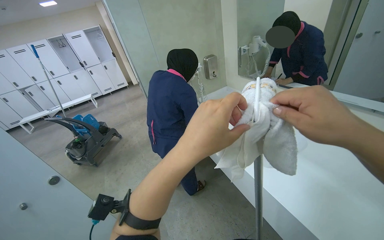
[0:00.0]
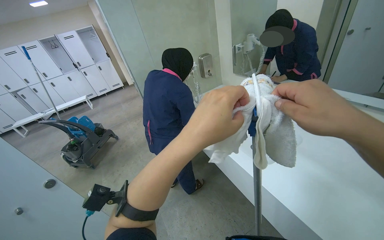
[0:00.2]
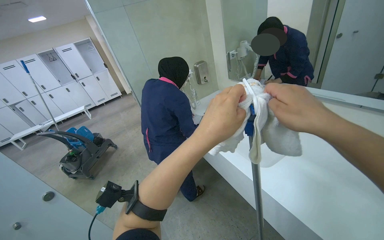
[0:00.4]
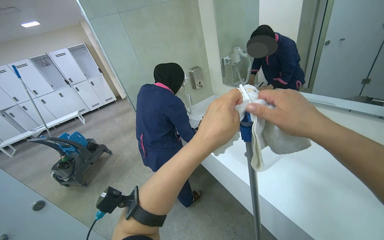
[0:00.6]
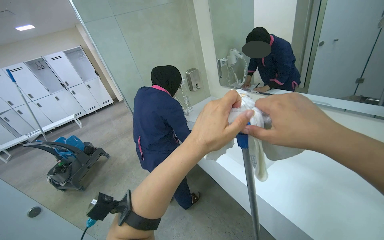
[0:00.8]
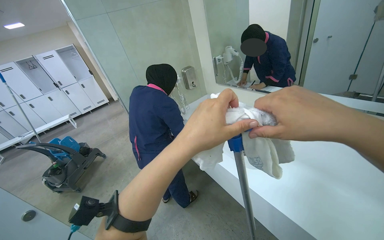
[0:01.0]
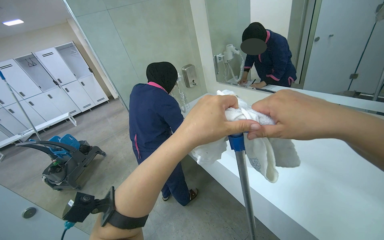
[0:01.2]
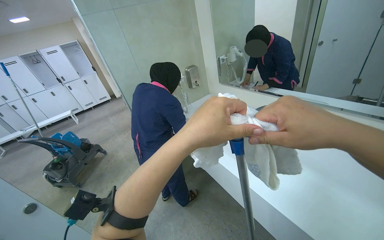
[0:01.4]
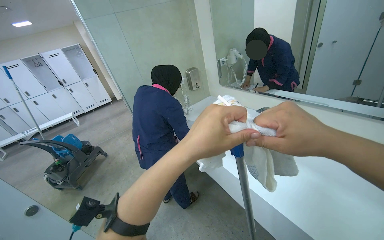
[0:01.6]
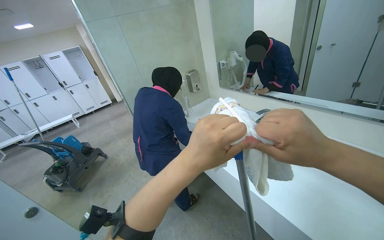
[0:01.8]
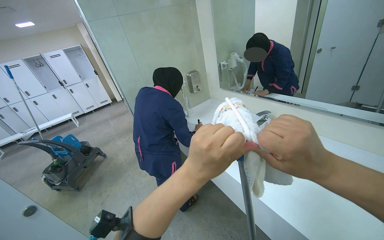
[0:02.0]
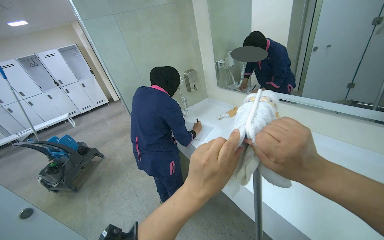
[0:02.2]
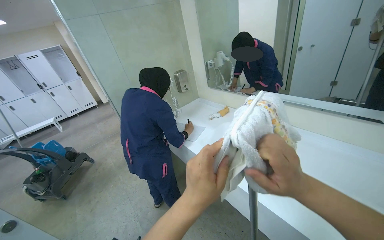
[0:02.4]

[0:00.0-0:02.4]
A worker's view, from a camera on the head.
Job: preparing cleaning supplies.
The whole recording: Preparing cleaning mop. The worker attaches a cleaning cloth to the mop handle.
0:01.2 to 0:02.4: The hands both shift down the picture by some 15 cm.

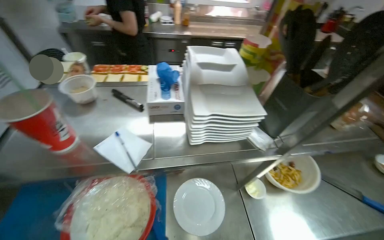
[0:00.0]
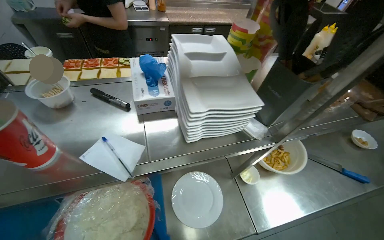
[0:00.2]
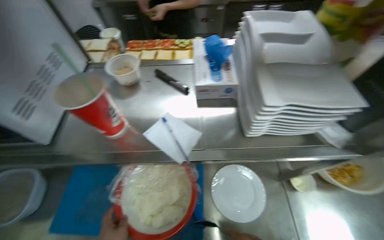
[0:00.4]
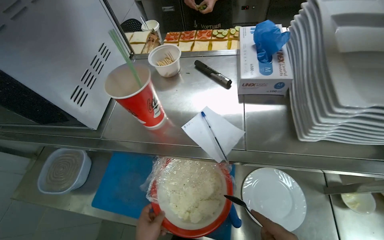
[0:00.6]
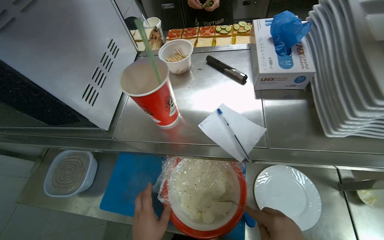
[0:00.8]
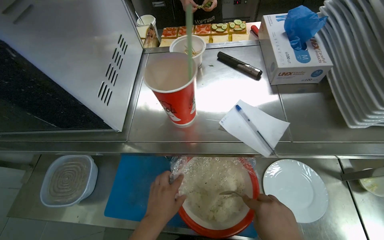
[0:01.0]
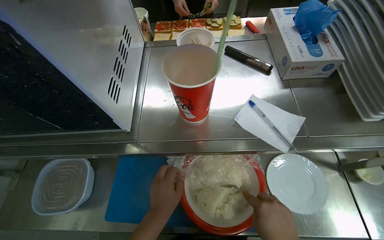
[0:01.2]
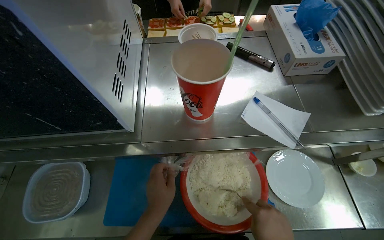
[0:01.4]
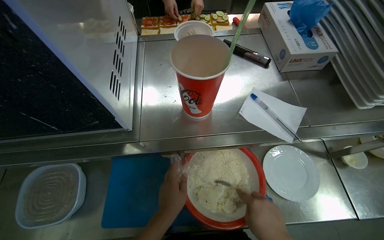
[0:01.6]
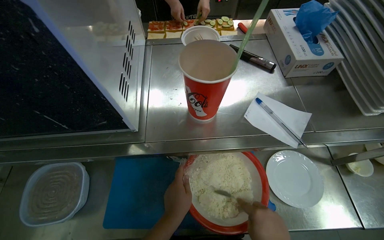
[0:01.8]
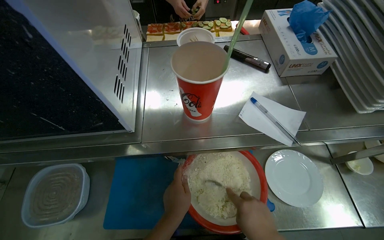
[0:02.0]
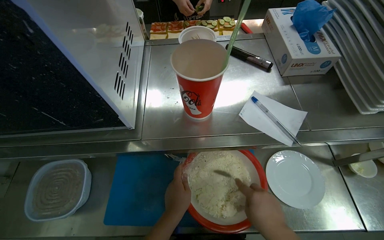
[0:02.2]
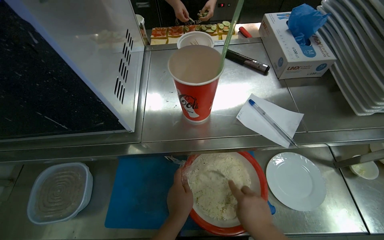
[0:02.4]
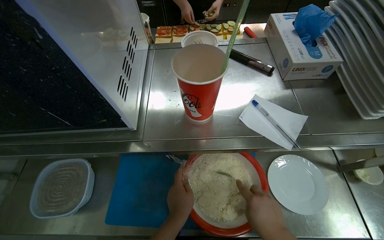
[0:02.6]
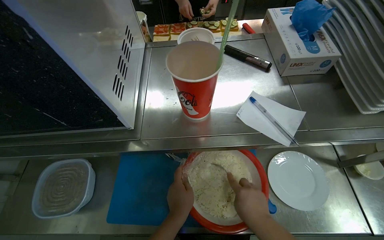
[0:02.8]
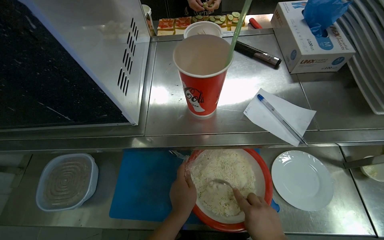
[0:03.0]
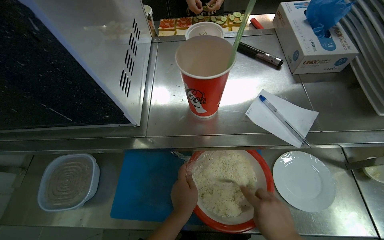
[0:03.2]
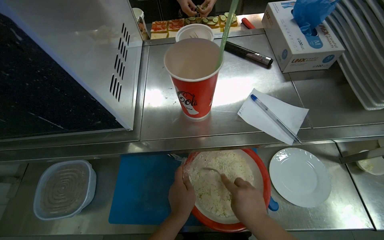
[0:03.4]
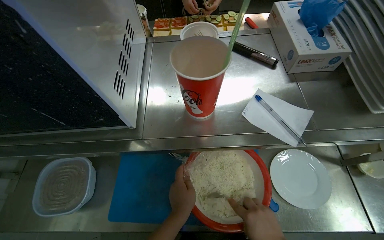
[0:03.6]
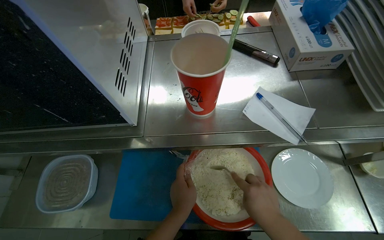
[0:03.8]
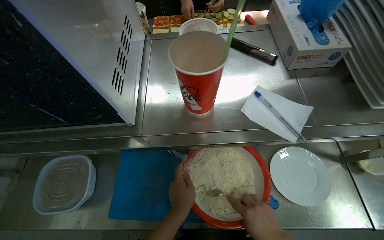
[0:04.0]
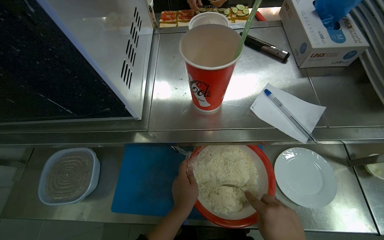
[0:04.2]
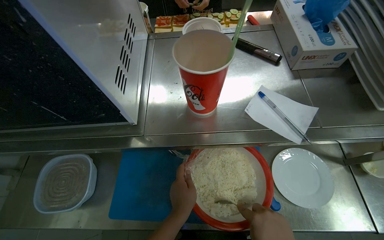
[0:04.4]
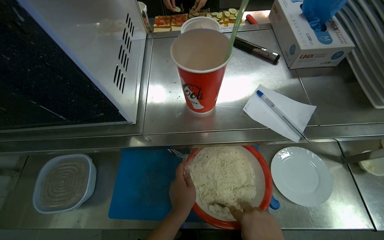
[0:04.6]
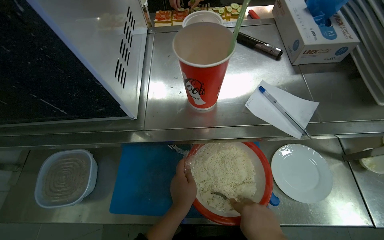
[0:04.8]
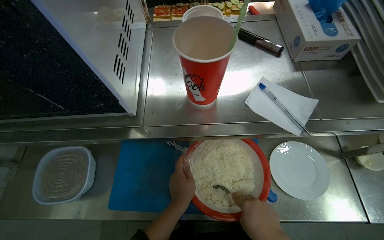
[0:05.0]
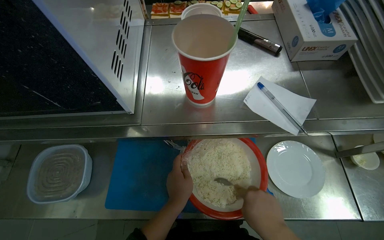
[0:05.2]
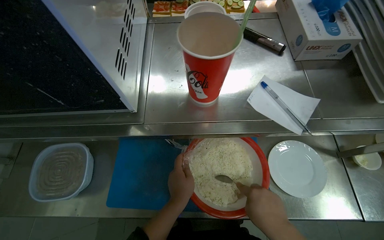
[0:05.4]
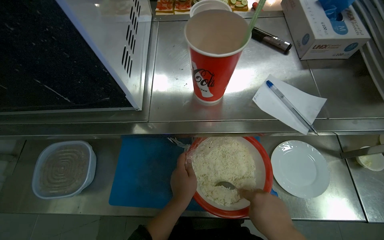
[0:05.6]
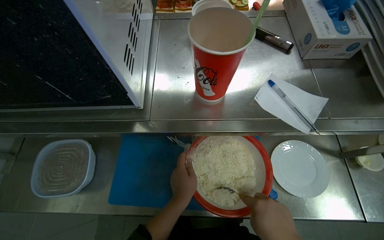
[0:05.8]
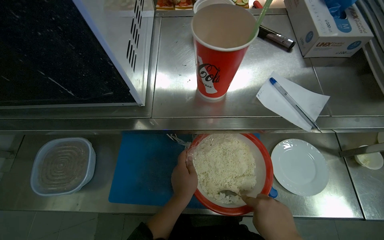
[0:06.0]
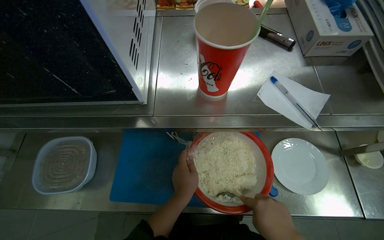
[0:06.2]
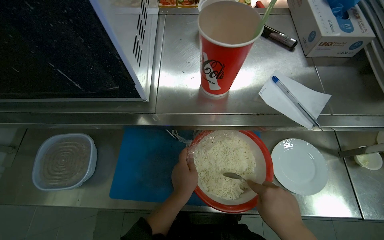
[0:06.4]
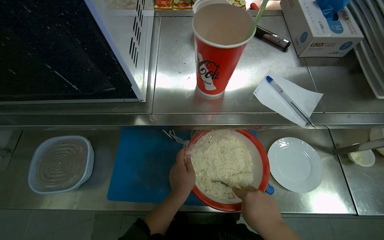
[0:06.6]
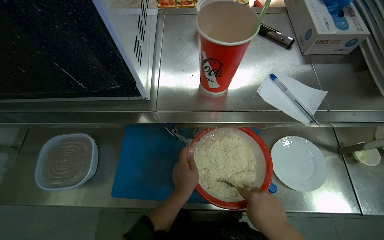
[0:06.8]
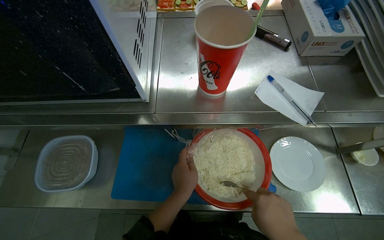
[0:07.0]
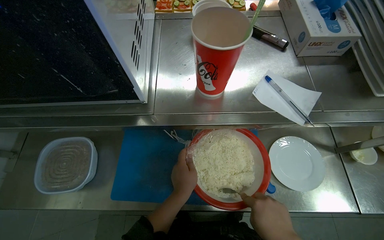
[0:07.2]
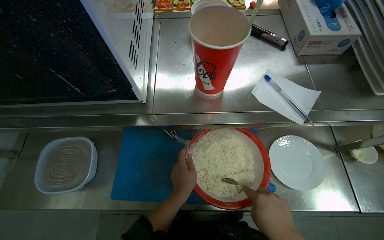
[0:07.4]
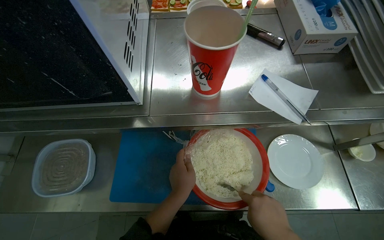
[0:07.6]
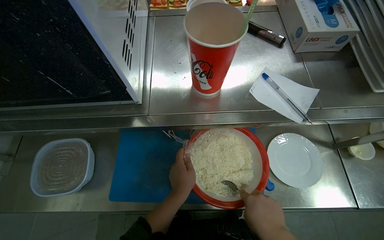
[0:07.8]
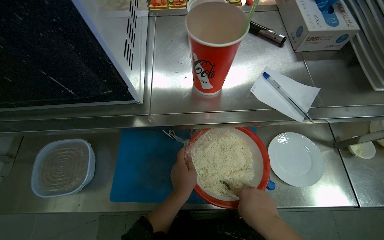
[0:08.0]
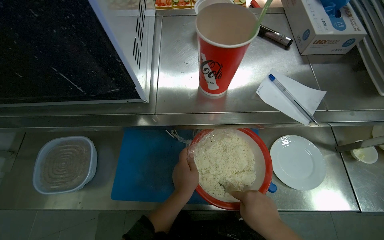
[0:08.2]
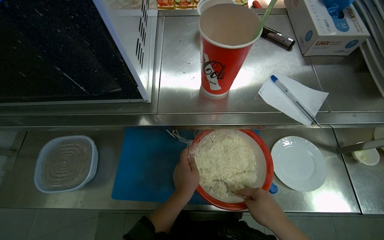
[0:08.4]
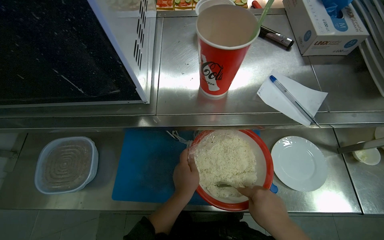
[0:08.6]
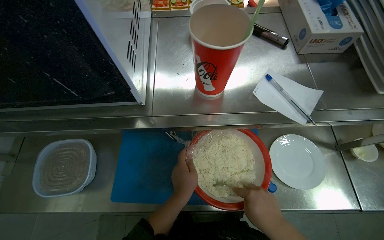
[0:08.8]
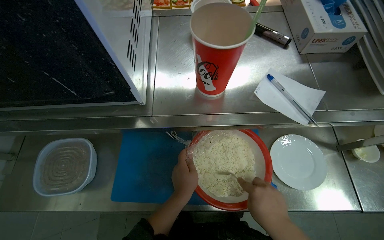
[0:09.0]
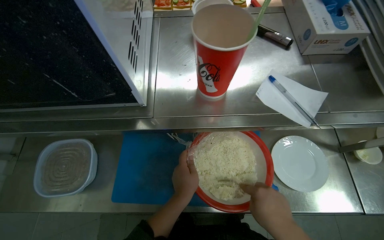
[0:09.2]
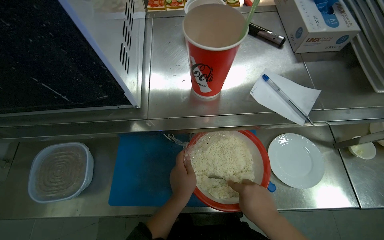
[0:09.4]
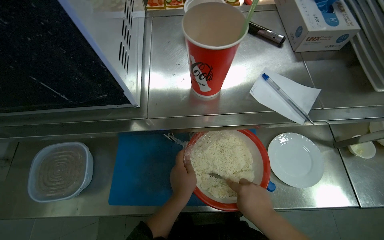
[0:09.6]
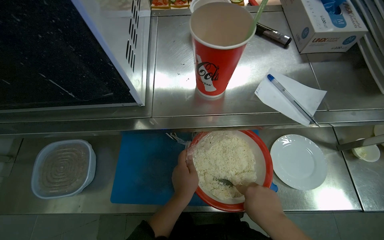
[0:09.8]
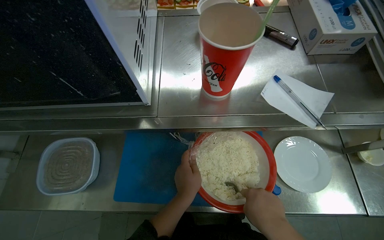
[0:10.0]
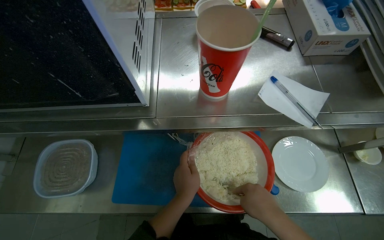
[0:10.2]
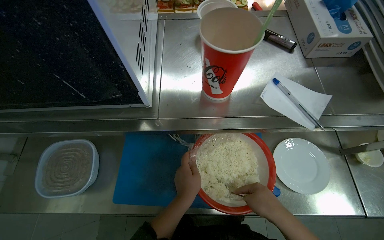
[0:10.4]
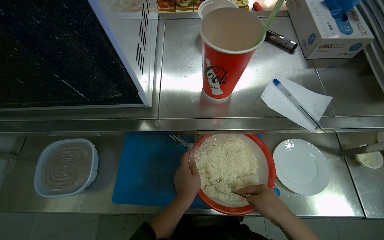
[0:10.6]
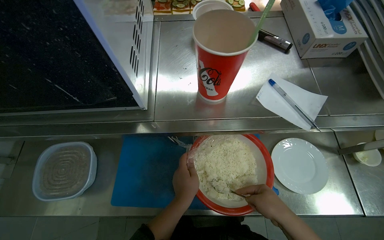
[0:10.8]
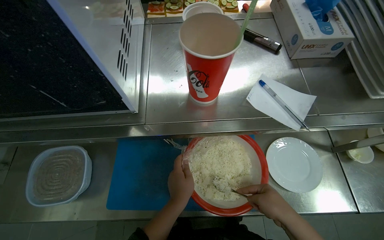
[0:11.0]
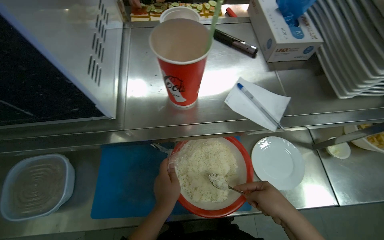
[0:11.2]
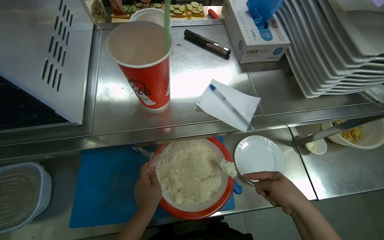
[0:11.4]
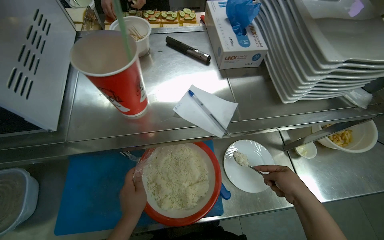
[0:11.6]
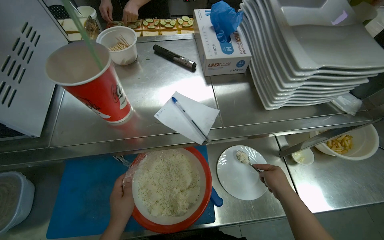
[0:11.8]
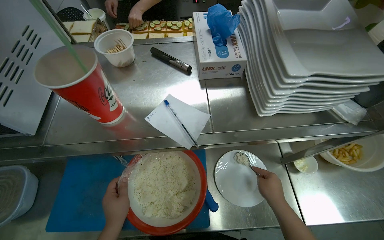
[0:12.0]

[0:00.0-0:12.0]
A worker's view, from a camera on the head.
Job: preparing food.
The whole recording: Assembling ingredients onto plate. The worker mixes and scoops various ingredients, including white food, granular items, and french fries, onto a plate.
0:00.0 to 0:01.6: The camera pitches downward, by roughly 15 degrees.
0:09.0 to 0:10.4: The hands make small movements and keep their place.

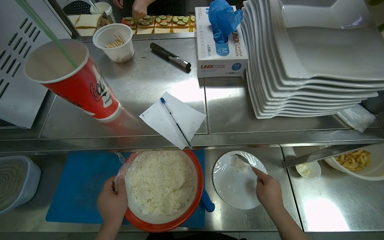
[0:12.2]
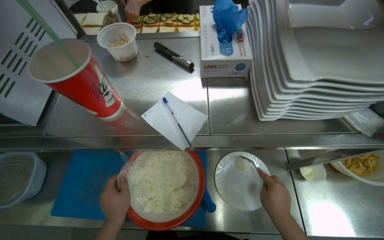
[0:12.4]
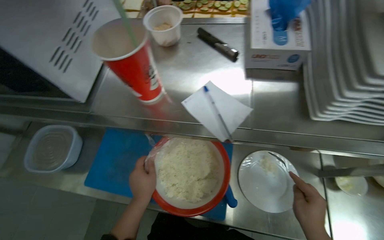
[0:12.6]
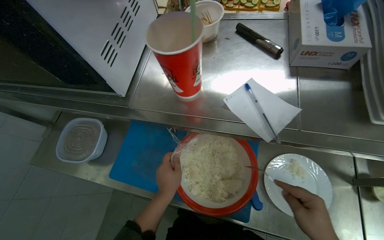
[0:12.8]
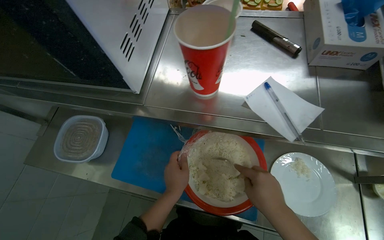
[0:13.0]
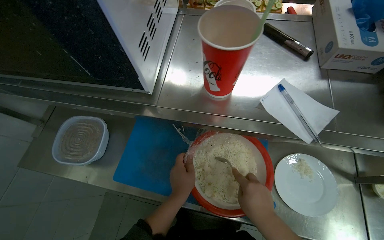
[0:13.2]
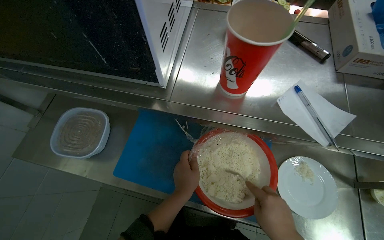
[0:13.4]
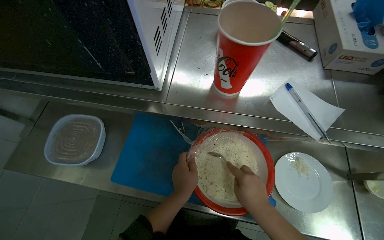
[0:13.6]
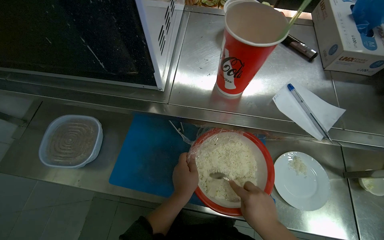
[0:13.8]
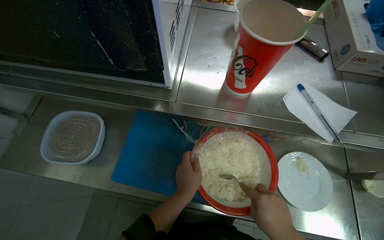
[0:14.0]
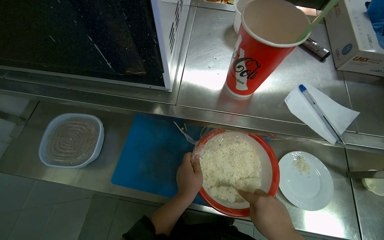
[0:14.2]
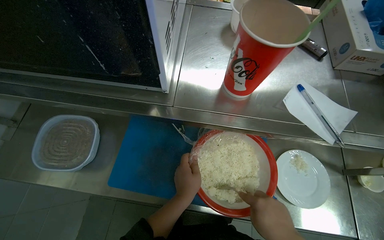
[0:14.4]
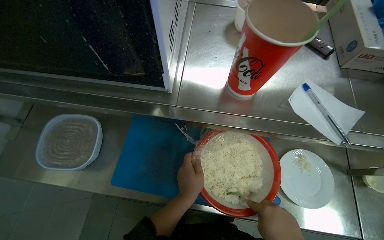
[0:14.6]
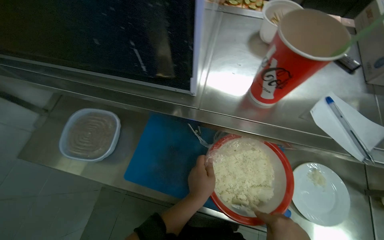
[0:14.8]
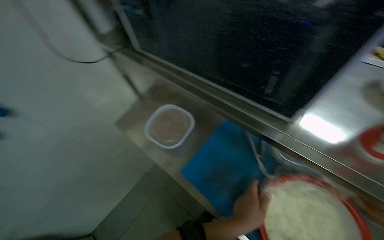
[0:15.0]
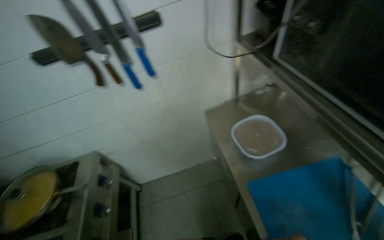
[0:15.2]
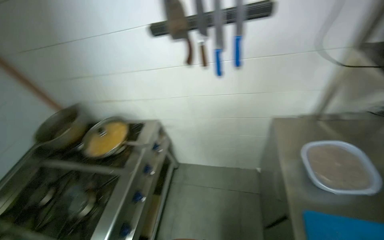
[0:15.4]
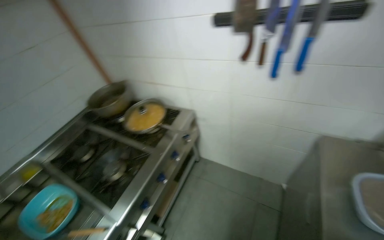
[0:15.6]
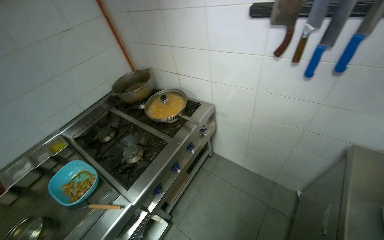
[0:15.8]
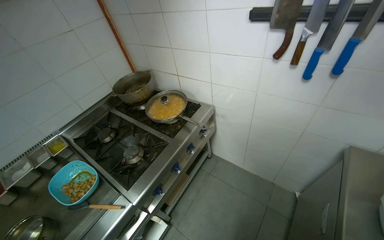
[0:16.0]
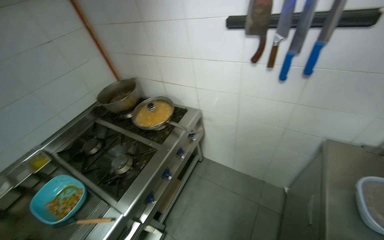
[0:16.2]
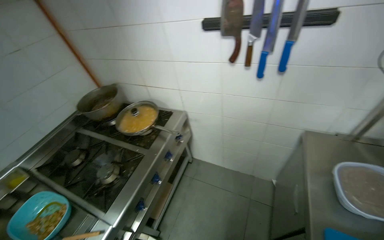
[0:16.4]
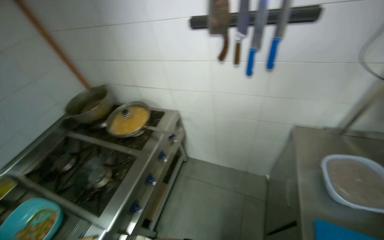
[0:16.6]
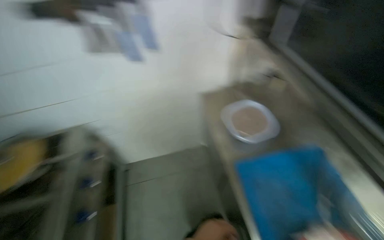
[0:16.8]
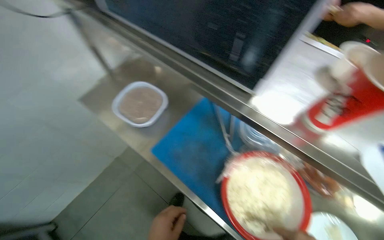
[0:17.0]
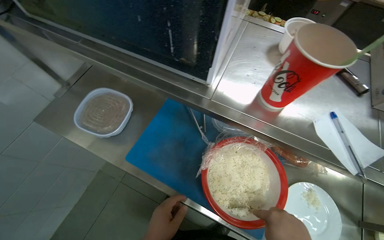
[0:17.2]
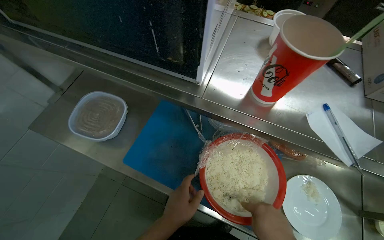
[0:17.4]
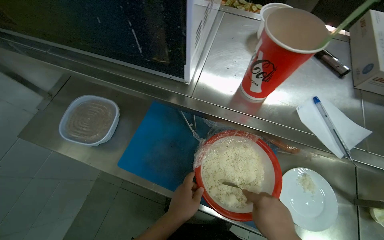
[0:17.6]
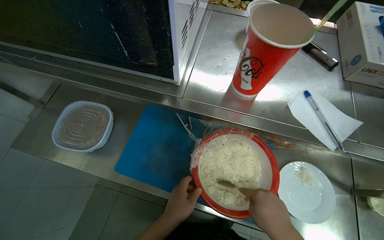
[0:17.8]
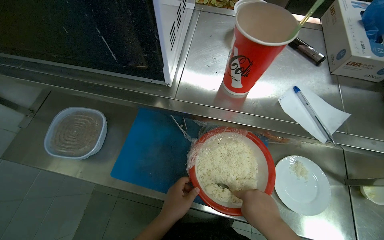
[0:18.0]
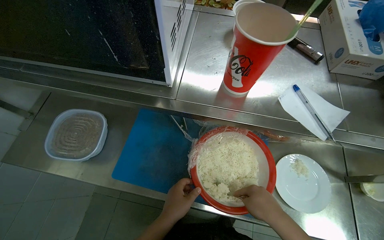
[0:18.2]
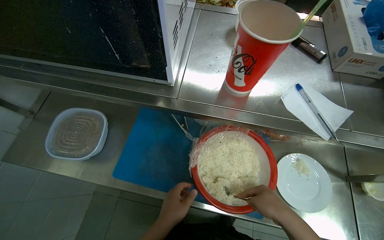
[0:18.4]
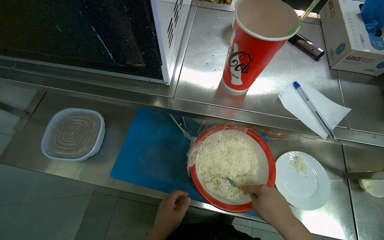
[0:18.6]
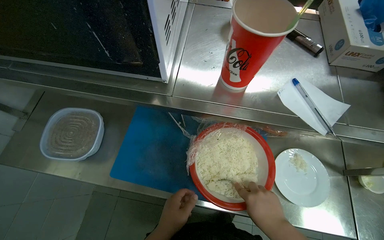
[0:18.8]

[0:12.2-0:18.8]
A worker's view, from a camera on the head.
Job: preparing food.
The whole recording: Assembling ingredients onto plate. The worker mixes and scoops various ingredients, including white food, granular items, and french fries, onto a plate.
0:12.2 to 0:13.8: The right hand shifts about 30 cm to the left.
0:13.8 to 0:15.4: The head turns to the left by approximately 90 degrees.
0:15.4 to 0:17.2: The wearer looks some 55 degrees further to the right.
